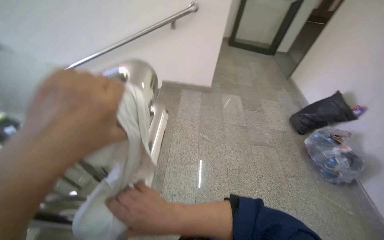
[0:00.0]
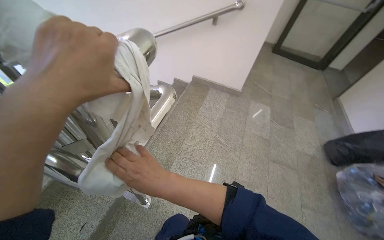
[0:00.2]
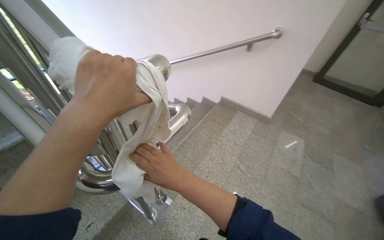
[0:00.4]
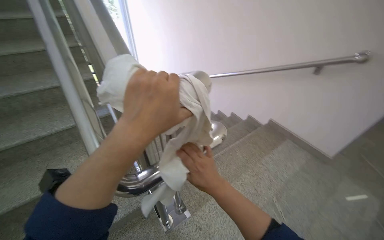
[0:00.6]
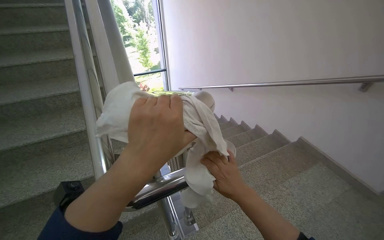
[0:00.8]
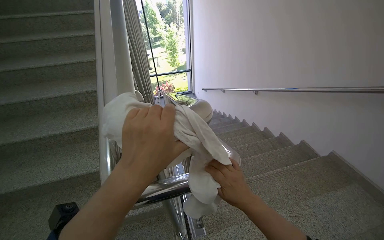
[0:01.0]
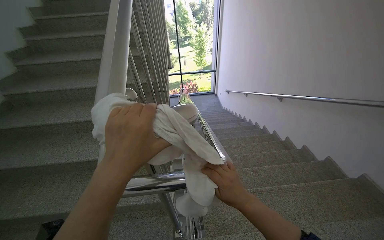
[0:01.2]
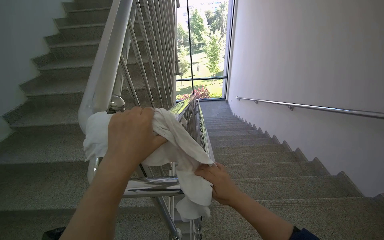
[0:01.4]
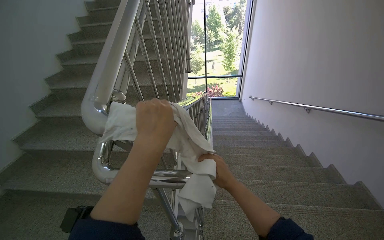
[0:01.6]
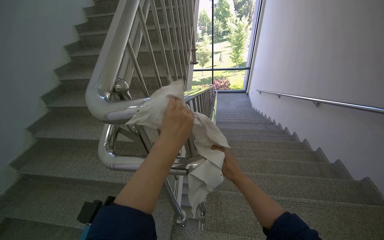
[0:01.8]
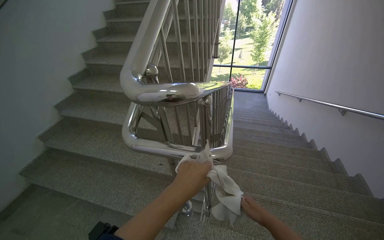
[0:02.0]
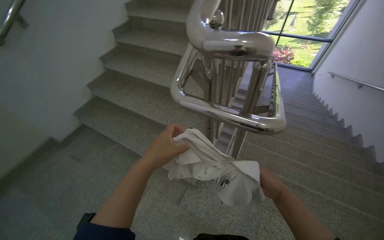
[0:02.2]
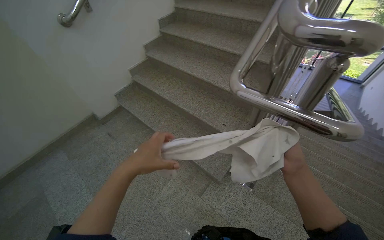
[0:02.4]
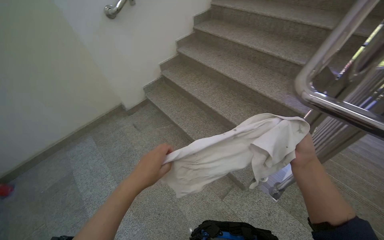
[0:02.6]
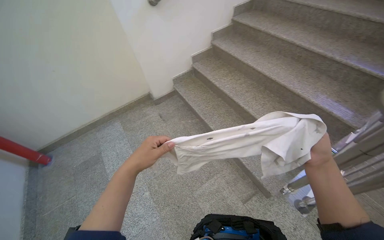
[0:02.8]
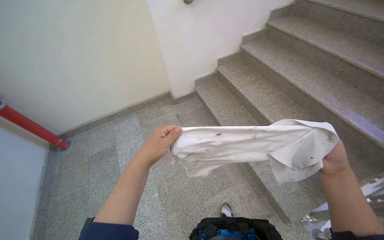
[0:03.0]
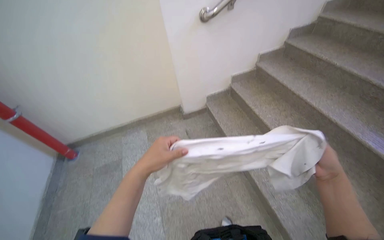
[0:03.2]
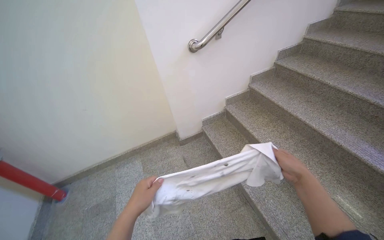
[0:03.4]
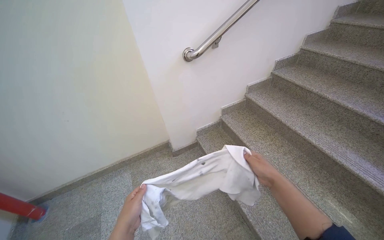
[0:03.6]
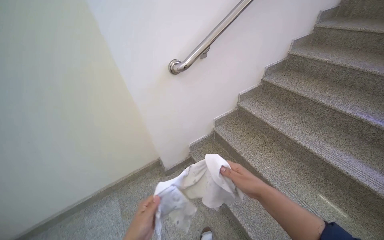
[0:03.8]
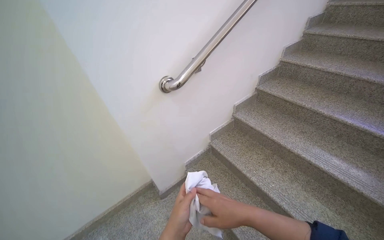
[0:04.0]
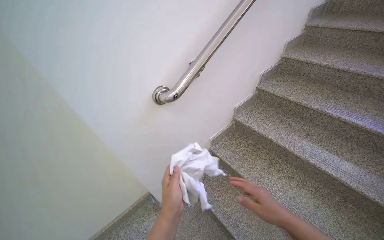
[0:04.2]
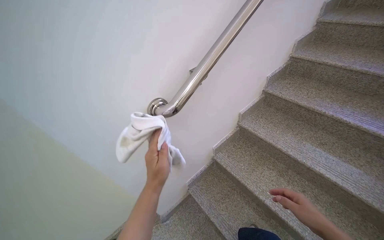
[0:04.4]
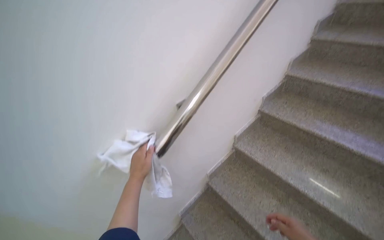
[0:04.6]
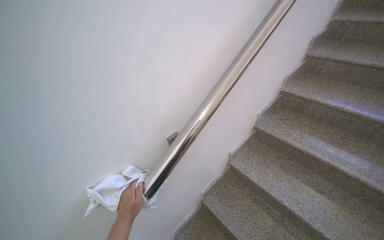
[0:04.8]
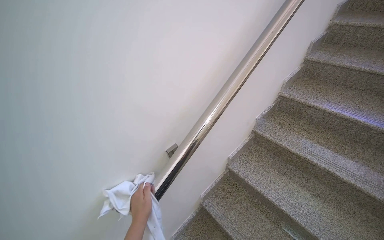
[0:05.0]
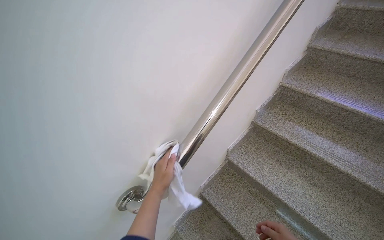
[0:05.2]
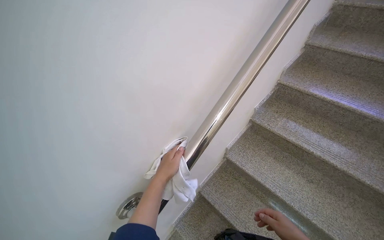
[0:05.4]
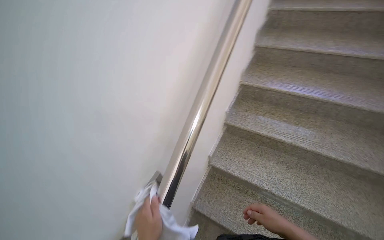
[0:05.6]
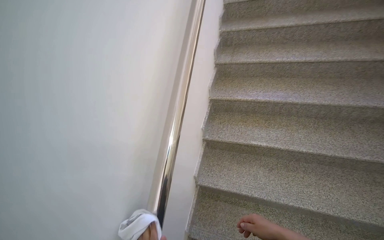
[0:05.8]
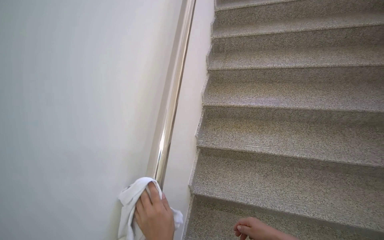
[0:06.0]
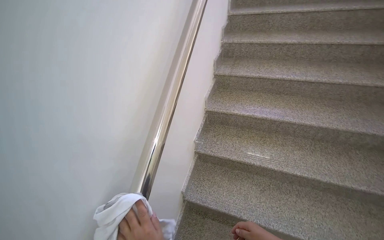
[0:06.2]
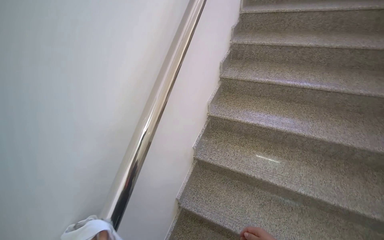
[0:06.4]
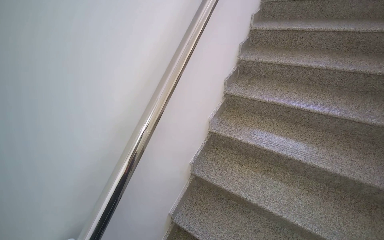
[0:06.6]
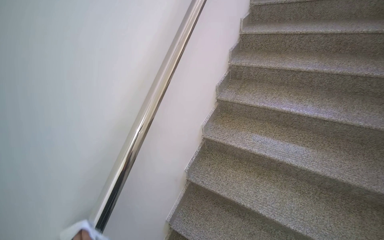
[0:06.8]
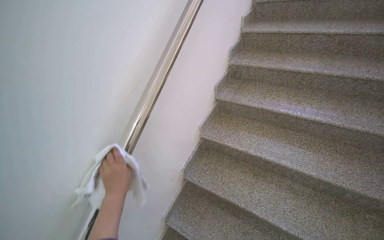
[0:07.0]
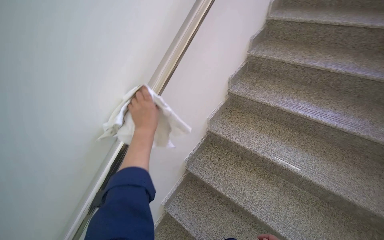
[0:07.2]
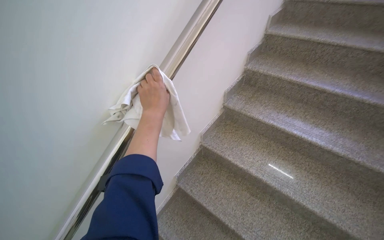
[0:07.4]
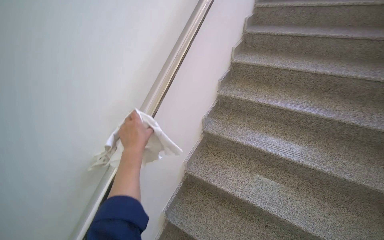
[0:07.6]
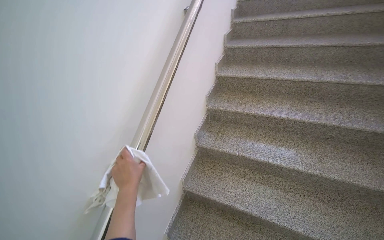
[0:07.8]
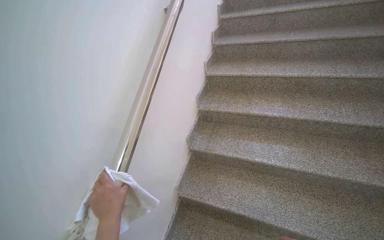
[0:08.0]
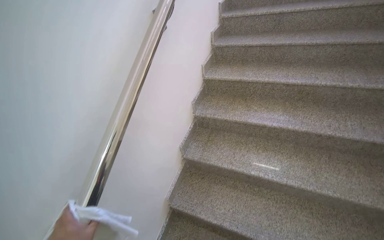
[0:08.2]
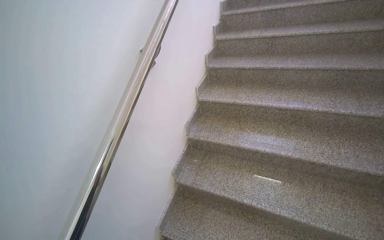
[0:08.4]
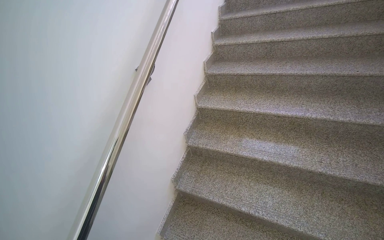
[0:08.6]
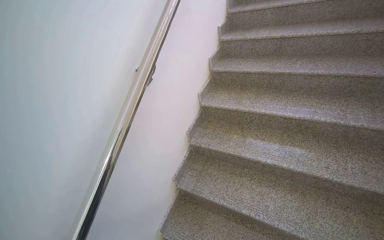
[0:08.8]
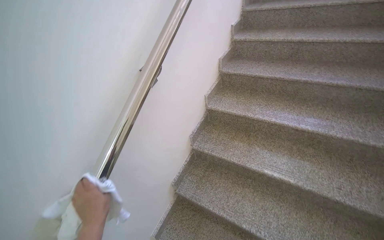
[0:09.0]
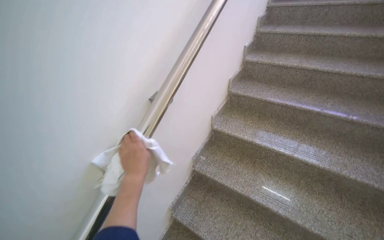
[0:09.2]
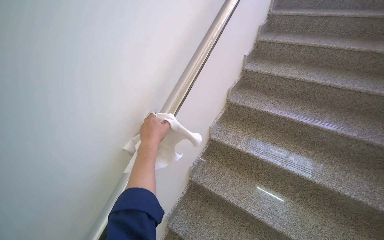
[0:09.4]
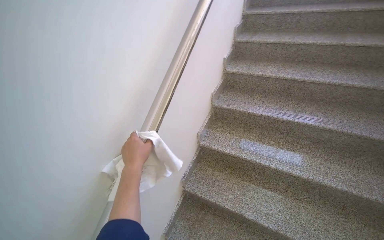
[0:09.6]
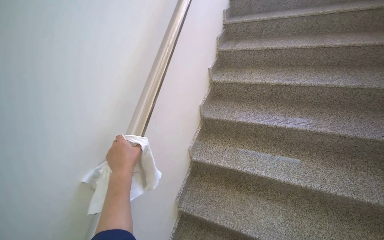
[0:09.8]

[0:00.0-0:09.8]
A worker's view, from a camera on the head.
Job: wiping surfaces.
The whole recording: Wiping stairwell handrails. The worker wipes the metal handrails along the stairwell with a cloth.
0:00.0 to 0:01.4: The wearer looks about 85 degrees further to the left. The camera pitches upward, by roughly 15 degrees.
0:01.4 to 0:02.8: The camera is carried some 50 cm. The wearer looks about 55 degrees further to the left. The view tilts some 20 degrees downward.
0:02.8 to 0:04.2: The camera is carried some 90 cm.
0:04.2 to 0:05.6: The camera is carried some 50 cm. The head turns to the right by roughly 20 degrees.
0:05.6 to 0:07.0: The camera is carried approximately 40 cm.
0:07.0 to 0:08.4: The camera travels roughly 60 cm.
0:08.4 to 0:09.8: The camera travels roughly 50 cm.

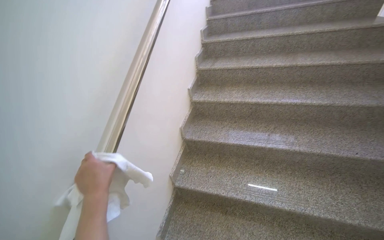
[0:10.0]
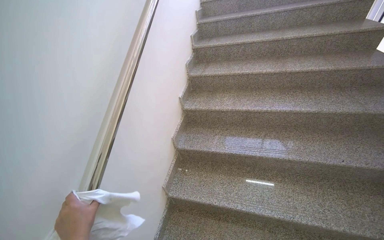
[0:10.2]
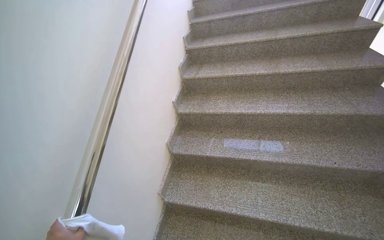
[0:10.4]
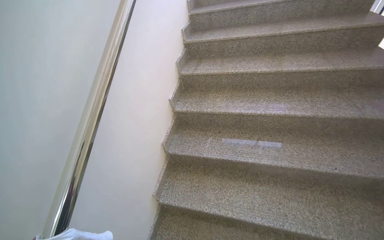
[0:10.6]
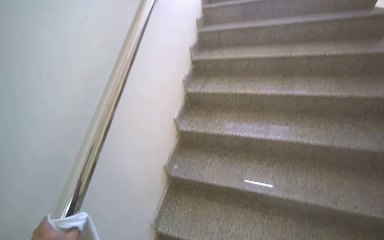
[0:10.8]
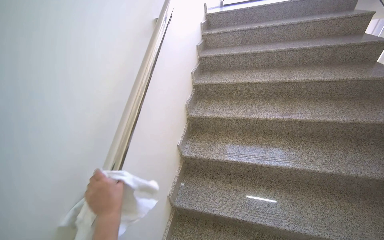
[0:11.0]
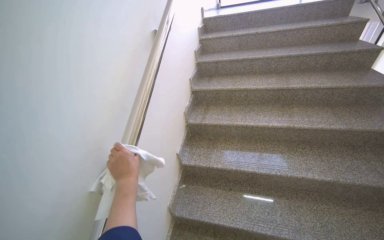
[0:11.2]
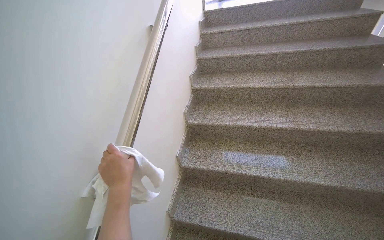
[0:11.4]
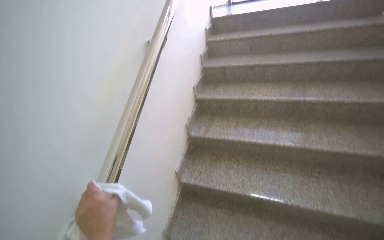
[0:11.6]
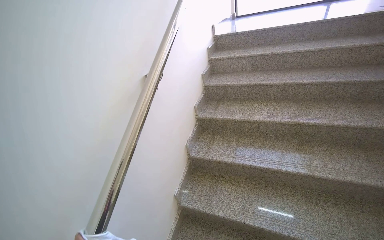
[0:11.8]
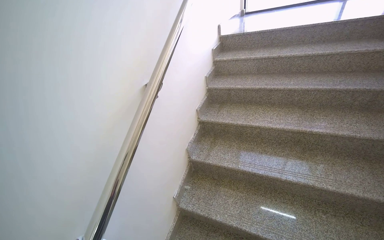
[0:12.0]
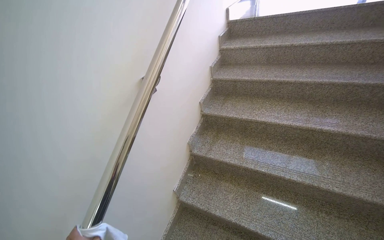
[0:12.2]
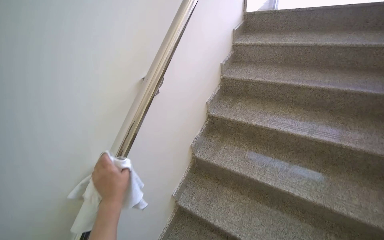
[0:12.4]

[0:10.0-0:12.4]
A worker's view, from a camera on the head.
Job: wiping surfaces.
The whole recording: Wiping stairwell handrails. The worker wipes the metal handrails along the stairwell with a cloth.
0:10.0 to 0:11.2: The camera is carried some 50 cm.
0:11.2 to 0:12.4: The camera travels about 50 cm.

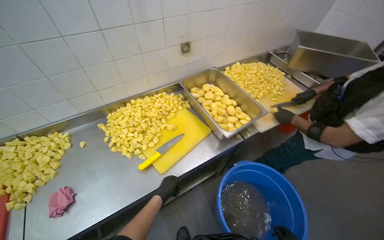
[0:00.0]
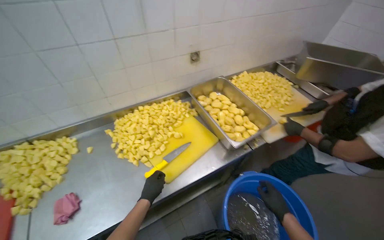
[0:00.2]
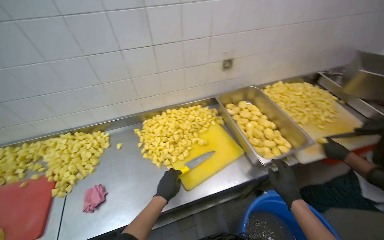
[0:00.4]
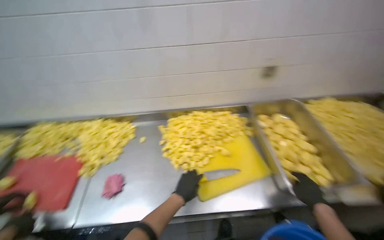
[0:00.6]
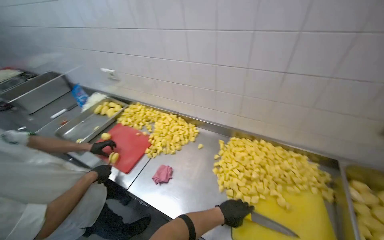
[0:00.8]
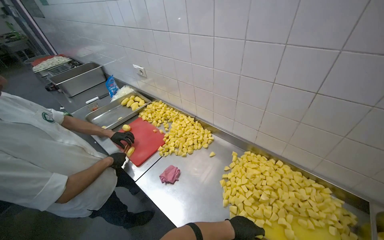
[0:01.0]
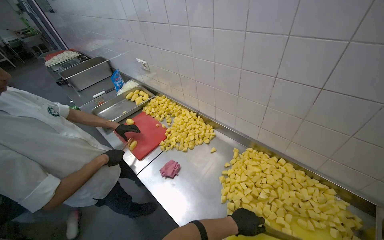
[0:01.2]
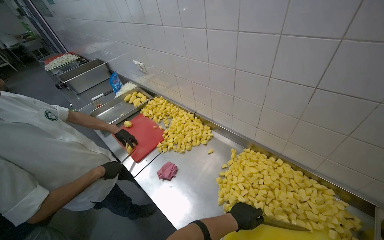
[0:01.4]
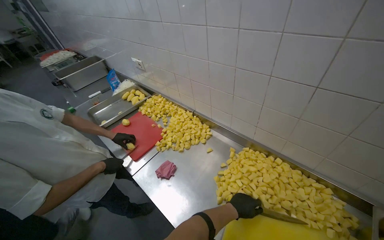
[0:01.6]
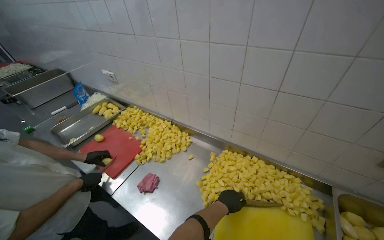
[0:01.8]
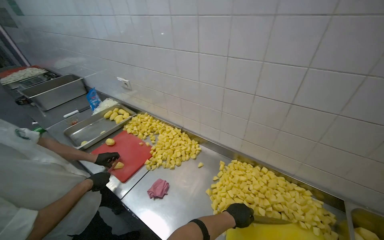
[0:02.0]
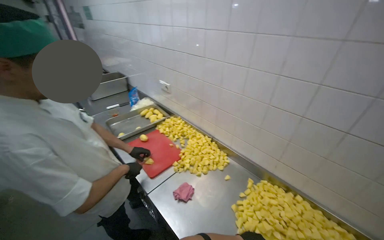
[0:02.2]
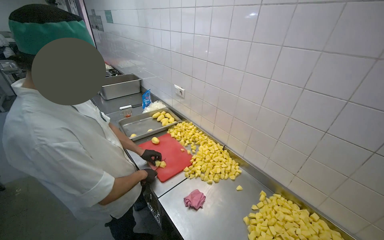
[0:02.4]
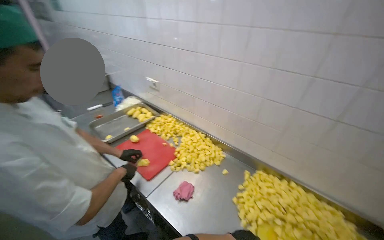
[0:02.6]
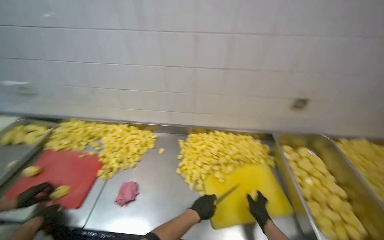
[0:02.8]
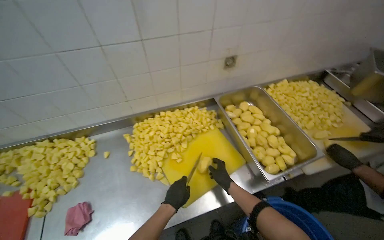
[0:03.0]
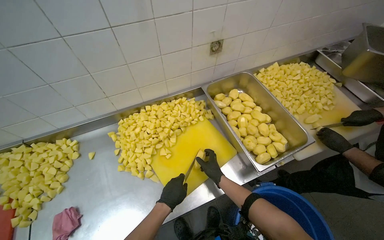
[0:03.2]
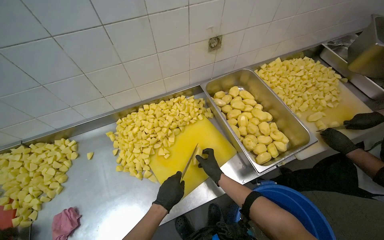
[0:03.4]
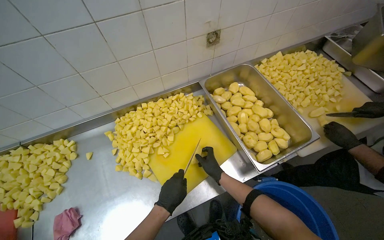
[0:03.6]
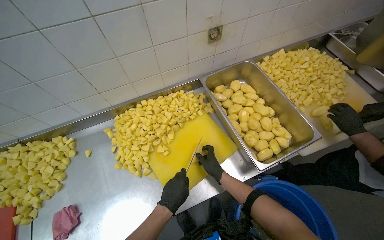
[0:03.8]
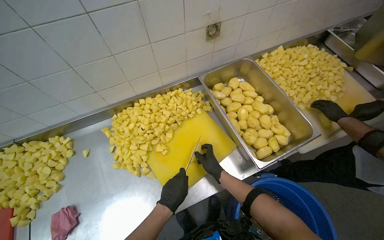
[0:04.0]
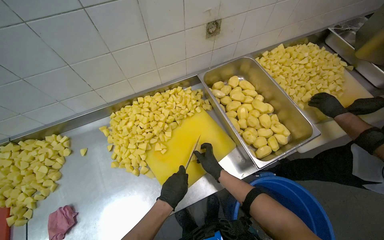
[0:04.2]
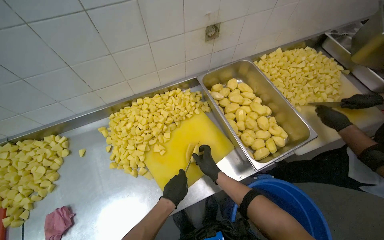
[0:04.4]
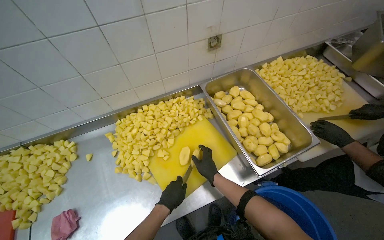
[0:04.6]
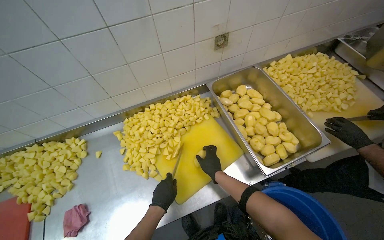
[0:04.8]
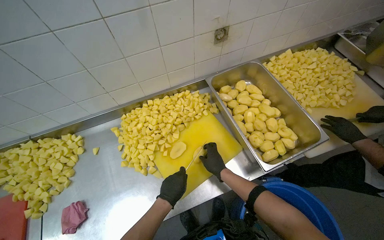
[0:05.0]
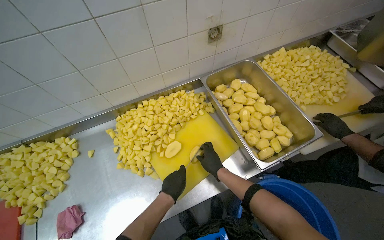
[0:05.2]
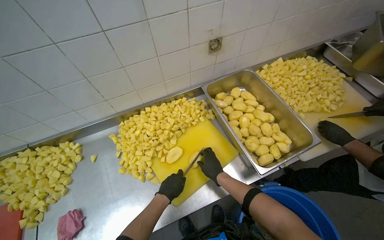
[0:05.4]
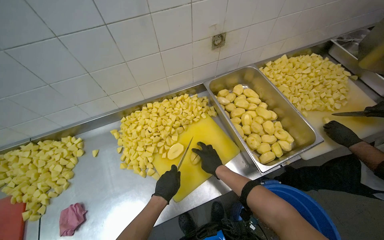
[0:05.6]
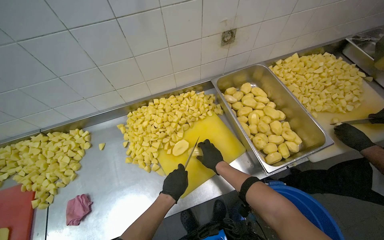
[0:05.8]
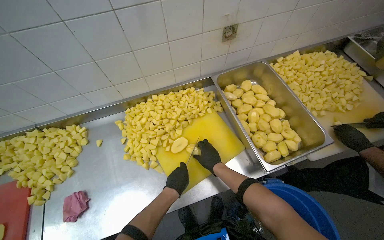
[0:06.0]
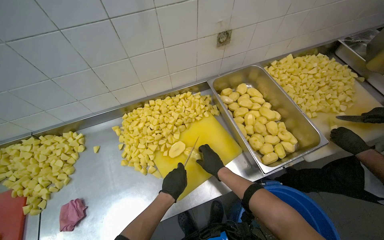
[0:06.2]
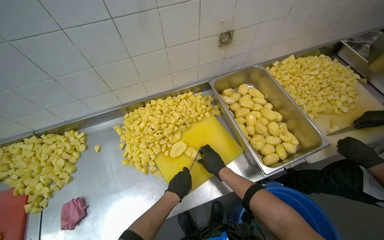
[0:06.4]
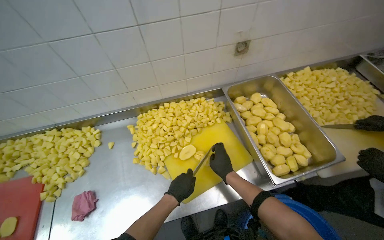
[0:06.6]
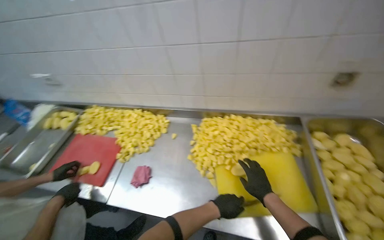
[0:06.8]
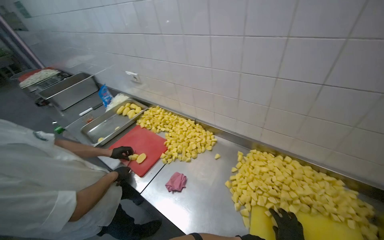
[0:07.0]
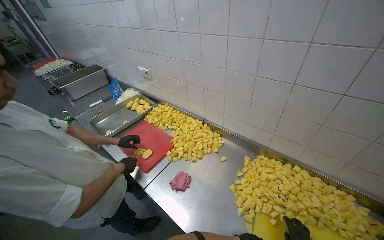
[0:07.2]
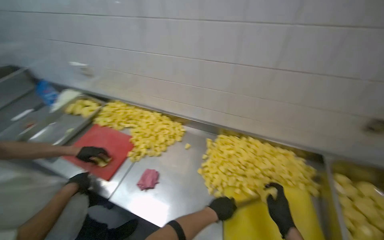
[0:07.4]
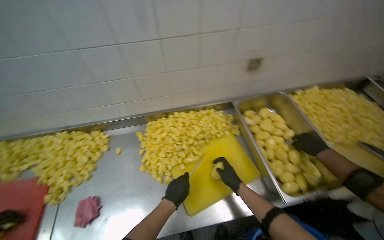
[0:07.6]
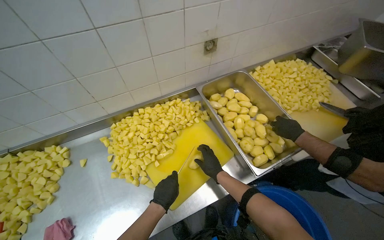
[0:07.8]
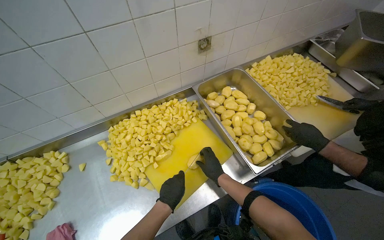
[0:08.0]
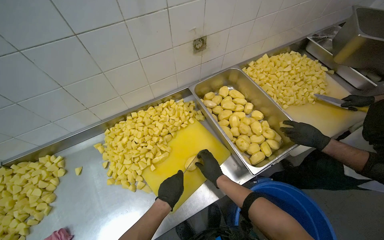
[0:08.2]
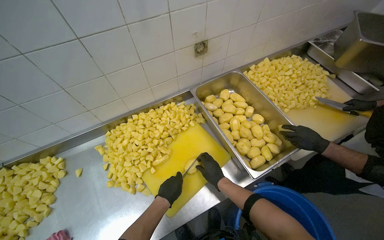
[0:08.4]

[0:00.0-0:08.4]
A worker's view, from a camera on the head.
Job: preparing food.
The whole recording: Cutting potatoes into pieces. The worker cuts peeled potatoes into small pieces on a yellow cutting board.
0:00.0 to 0:01.4: The wearer looks about 70 degrees further to the left.
0:01.4 to 0:02.8: The wearer looks roughly 35 degrees further to the right.
0:02.8 to 0:04.2: The head rotates some 30 degrees to the right. The view tilts approximately 20 degrees downward.
0:04.2 to 0:05.6: The hands make small movements and keep their place.
0:05.6 to 0:07.0: The wearer's head swings about 55 degrees to the left.
0:07.0 to 0:08.4: The head rotates approximately 60 degrees to the right. The camera pitches downward, by some 15 degrees.
